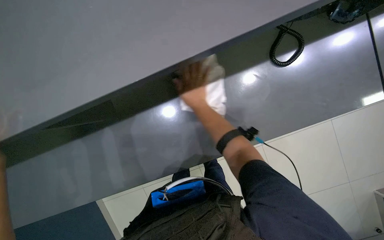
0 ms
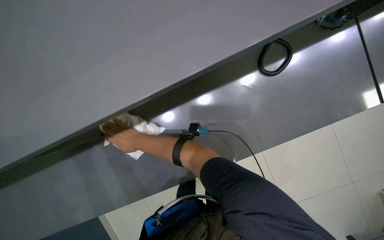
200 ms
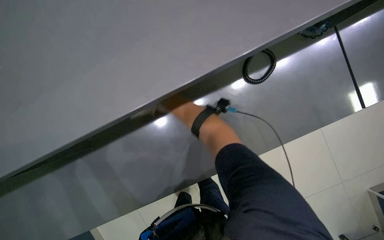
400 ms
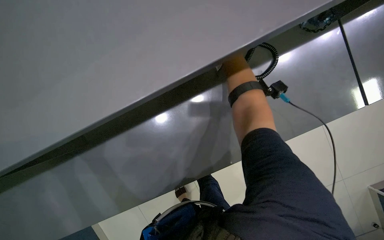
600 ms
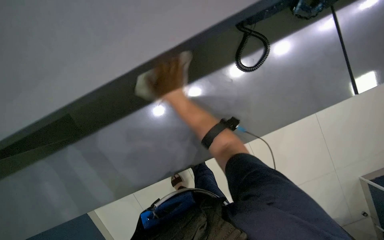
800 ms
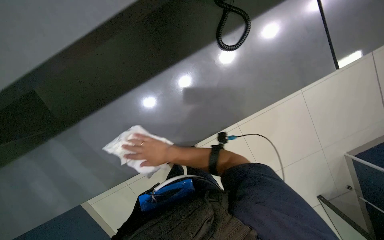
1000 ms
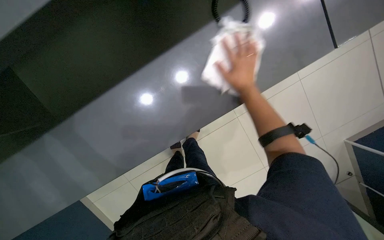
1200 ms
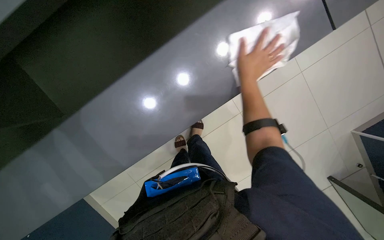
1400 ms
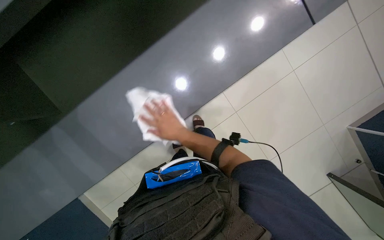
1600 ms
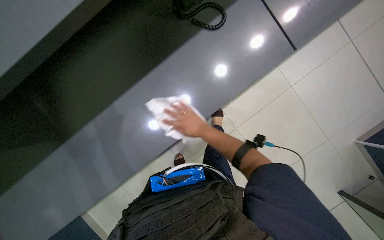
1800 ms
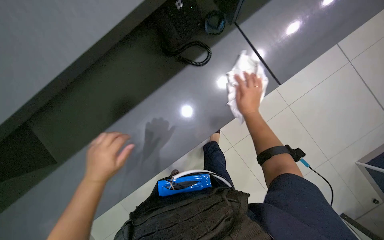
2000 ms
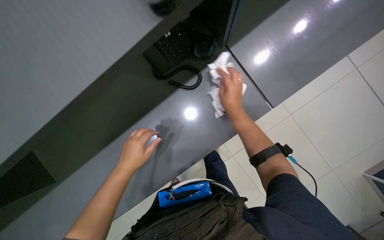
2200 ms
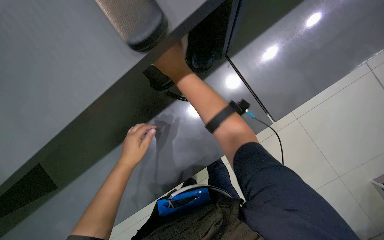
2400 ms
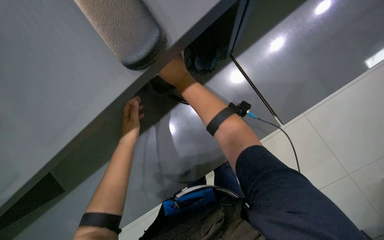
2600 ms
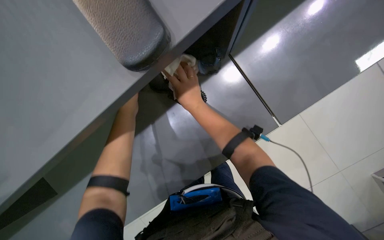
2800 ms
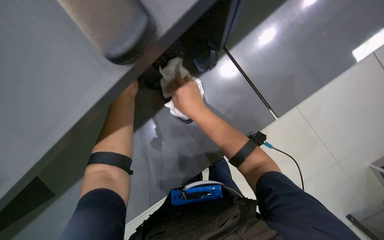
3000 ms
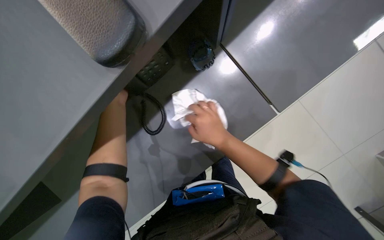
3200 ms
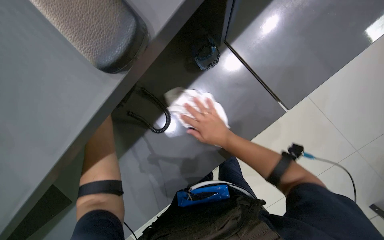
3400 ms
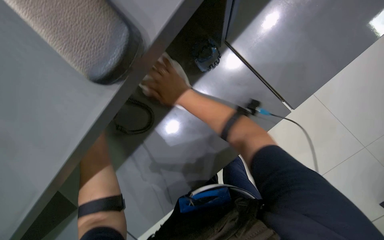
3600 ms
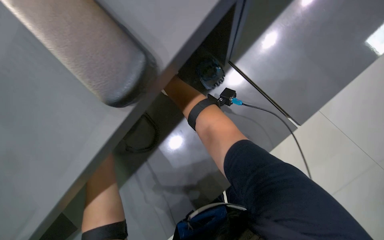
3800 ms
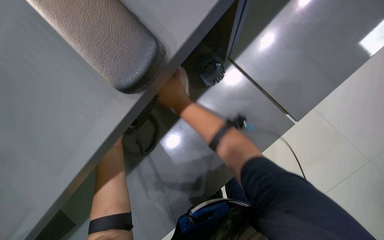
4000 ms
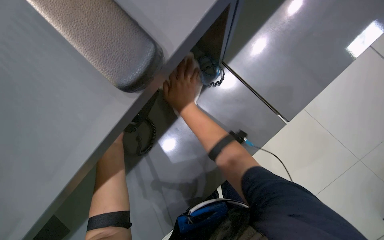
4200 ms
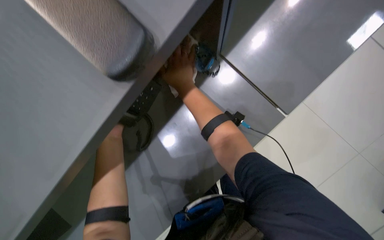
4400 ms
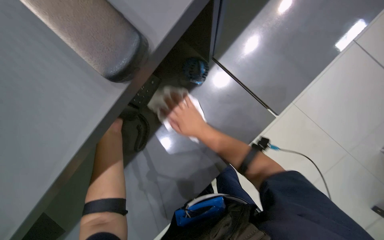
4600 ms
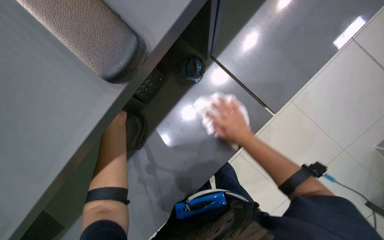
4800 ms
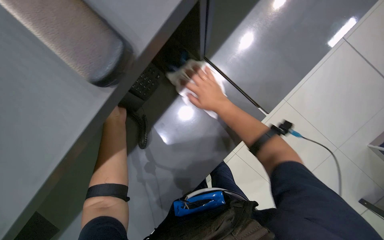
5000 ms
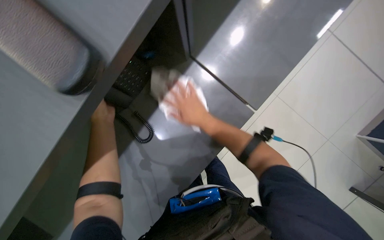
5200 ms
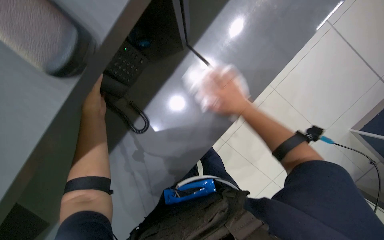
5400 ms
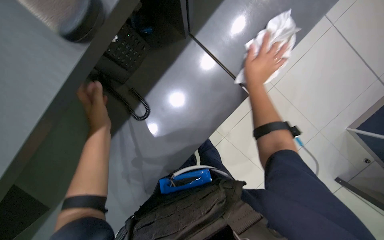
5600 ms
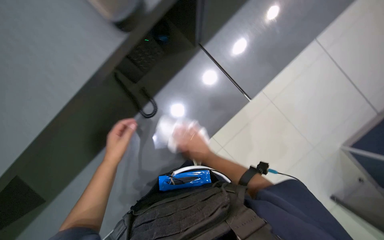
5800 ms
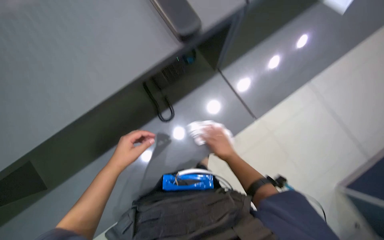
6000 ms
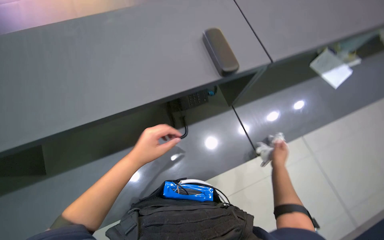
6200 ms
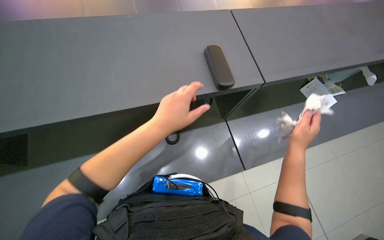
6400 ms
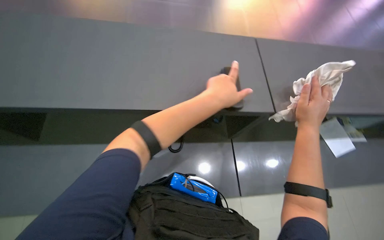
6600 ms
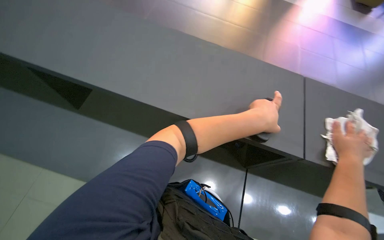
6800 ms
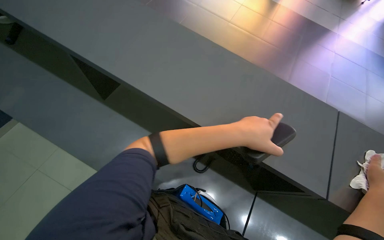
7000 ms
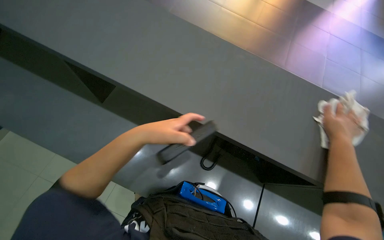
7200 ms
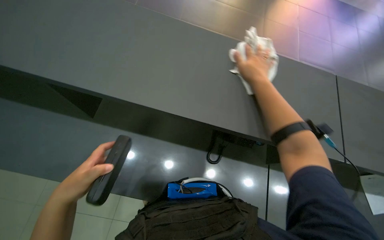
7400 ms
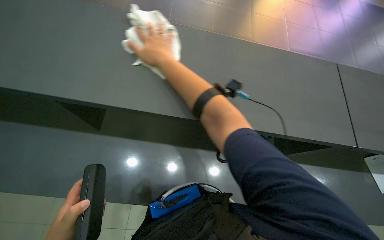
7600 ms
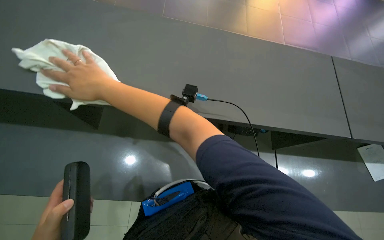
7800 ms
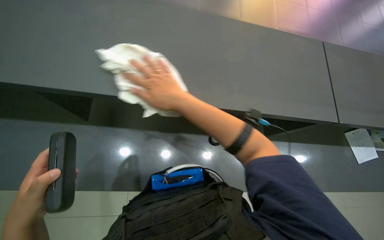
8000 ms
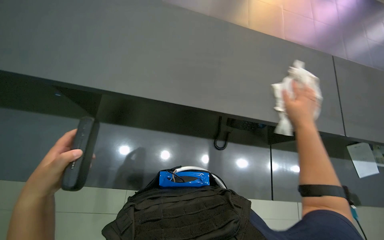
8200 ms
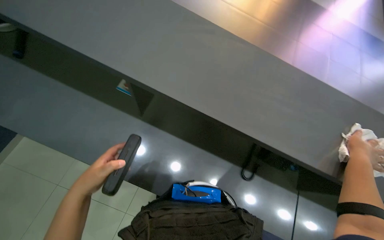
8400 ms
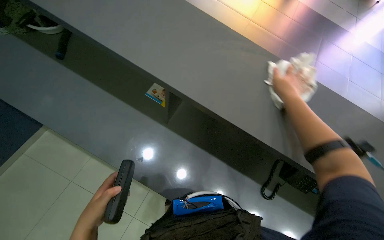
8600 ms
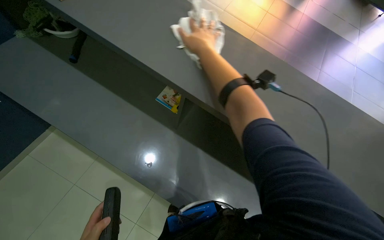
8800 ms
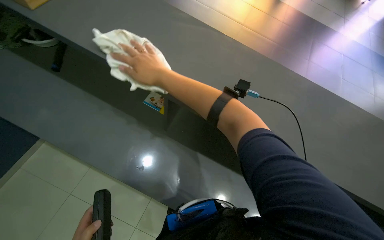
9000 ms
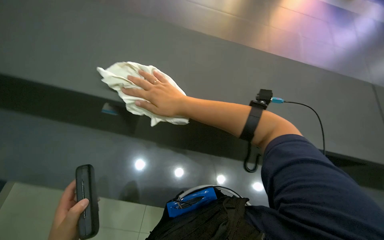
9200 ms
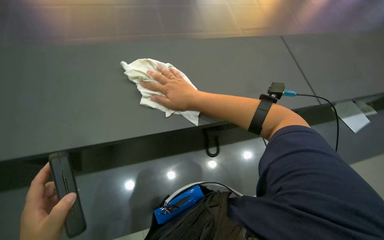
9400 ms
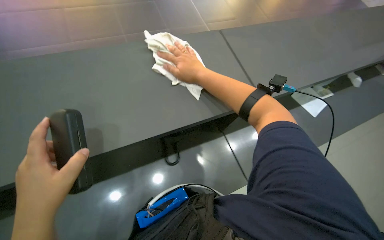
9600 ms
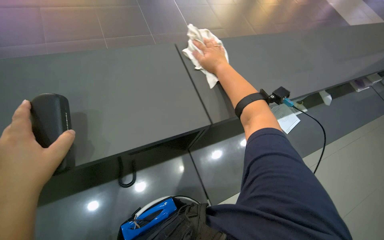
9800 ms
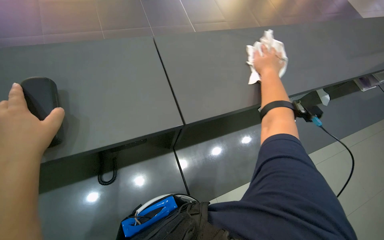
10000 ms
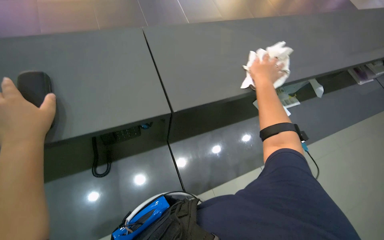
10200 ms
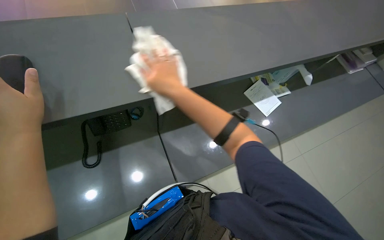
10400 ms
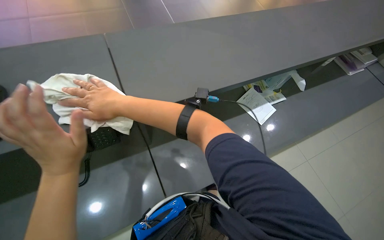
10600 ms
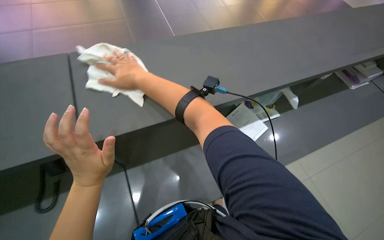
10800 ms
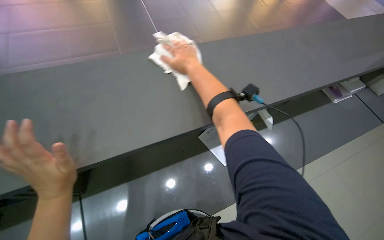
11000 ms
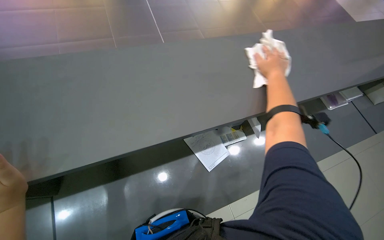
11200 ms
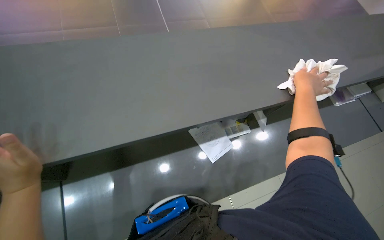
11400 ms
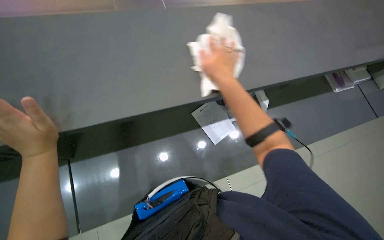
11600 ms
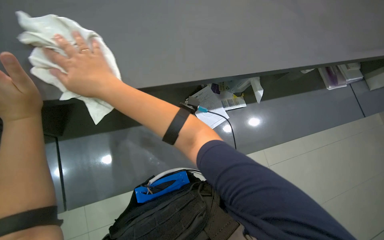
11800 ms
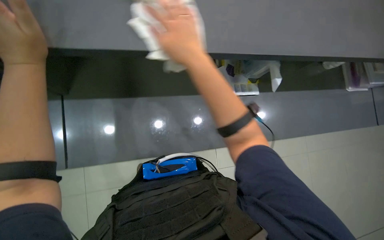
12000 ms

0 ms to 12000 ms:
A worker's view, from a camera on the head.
Job: wiping surfaces.
The whole recording: Wiping office surfaces and chairs. The worker wipes various office surfaces, including desks and chairs, with a cloth.
0 ms to 1600 ms: The head rotates approximately 20 degrees to the right.
1600 ms to 3000 ms: The right hand heads nearer to the camera and up the picture, covering approximately 40 cm, and reaches some 30 cm to the right, then returns.
3000 ms to 4400 ms: The right hand swings up and down the picture, about 20 cm each way, with 2 reversals.
6000 ms to 7600 ms: The wearer looks roughly 30 degrees further to the left. The wearer looks roughly 20 degrees further upward.
7600 ms to 9000 ms: The right hand swings left and right, some 60 cm each way, with 2 reversals.
10400 ms to 12000 ms: The head turns to the left by approximately 55 degrees. The view tips downward by some 15 degrees.

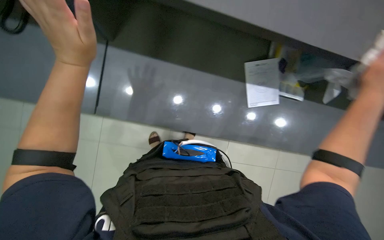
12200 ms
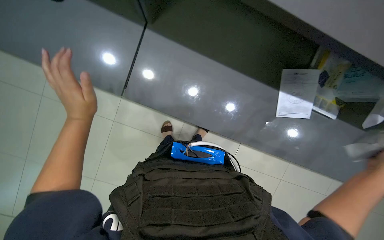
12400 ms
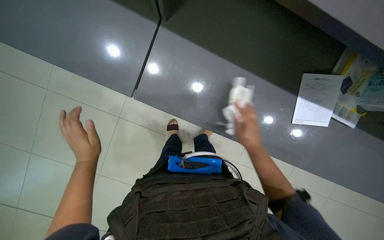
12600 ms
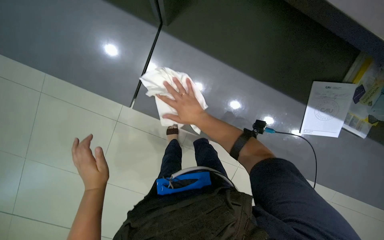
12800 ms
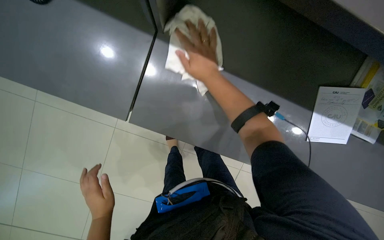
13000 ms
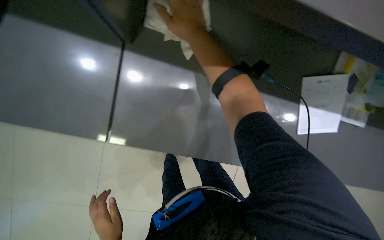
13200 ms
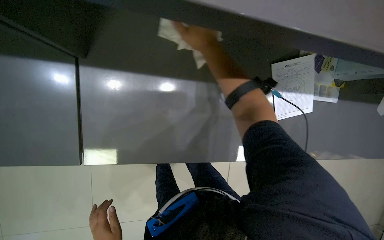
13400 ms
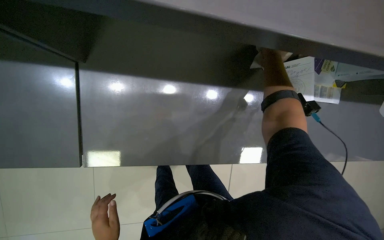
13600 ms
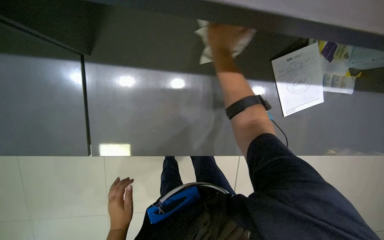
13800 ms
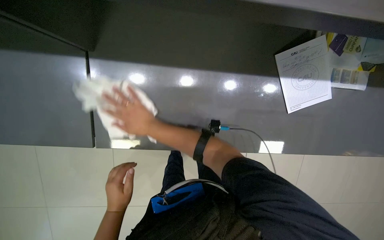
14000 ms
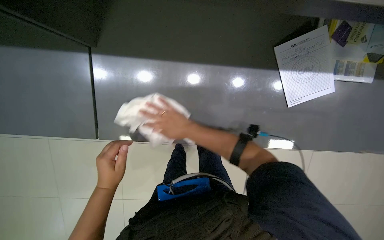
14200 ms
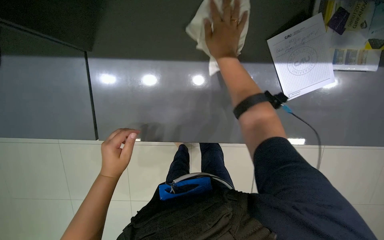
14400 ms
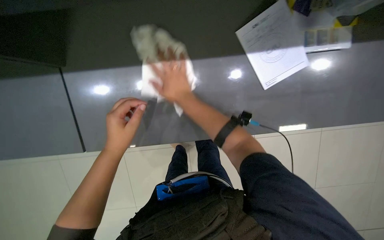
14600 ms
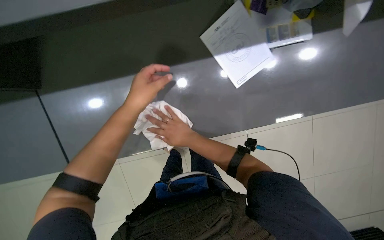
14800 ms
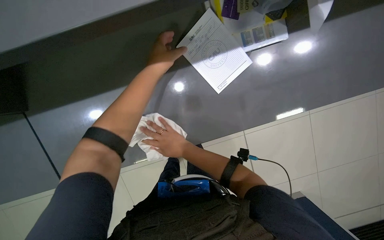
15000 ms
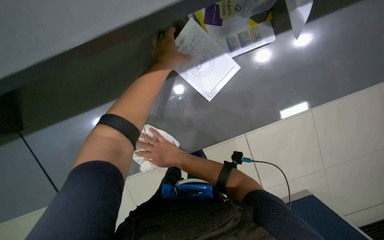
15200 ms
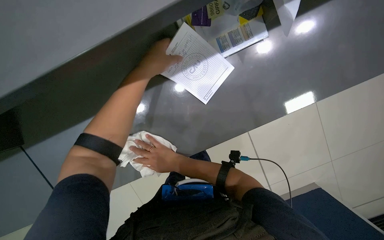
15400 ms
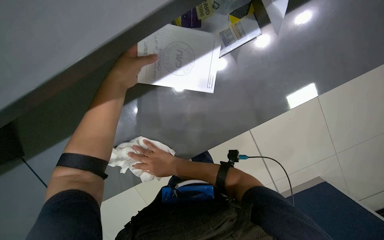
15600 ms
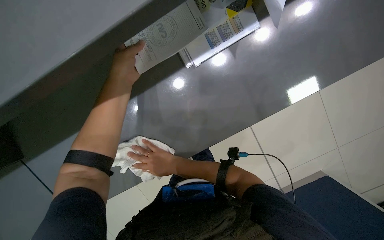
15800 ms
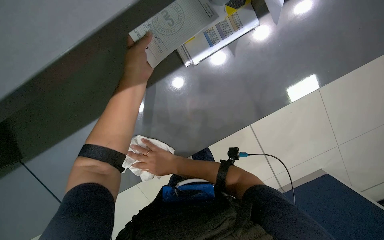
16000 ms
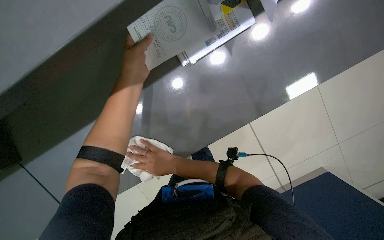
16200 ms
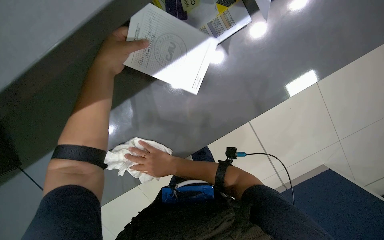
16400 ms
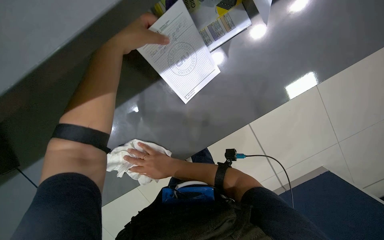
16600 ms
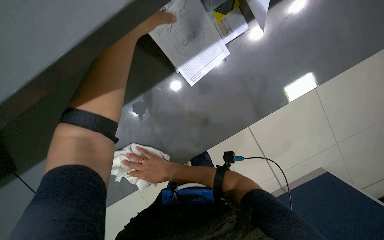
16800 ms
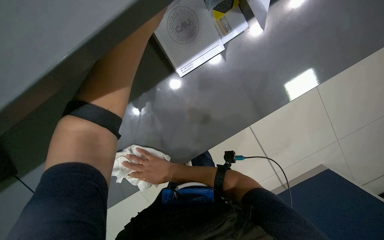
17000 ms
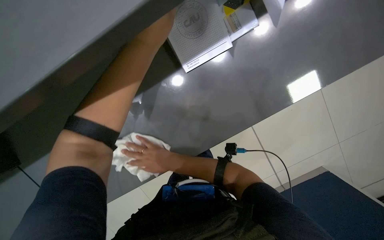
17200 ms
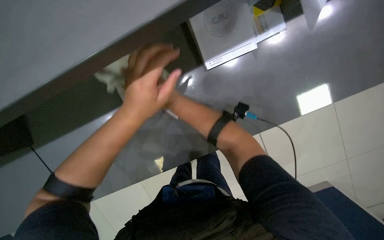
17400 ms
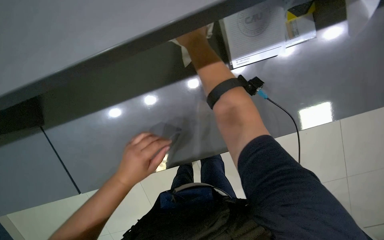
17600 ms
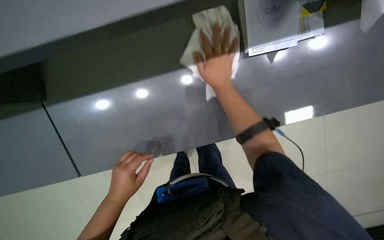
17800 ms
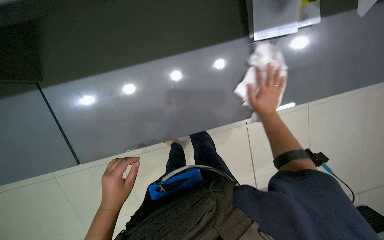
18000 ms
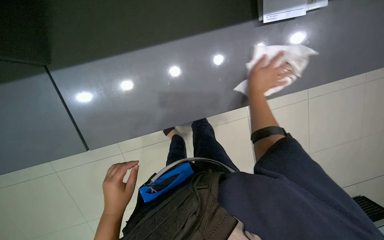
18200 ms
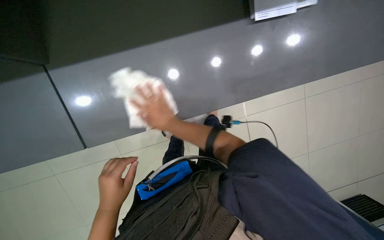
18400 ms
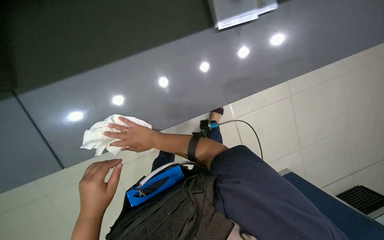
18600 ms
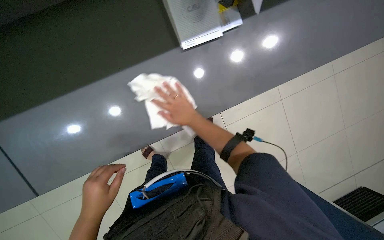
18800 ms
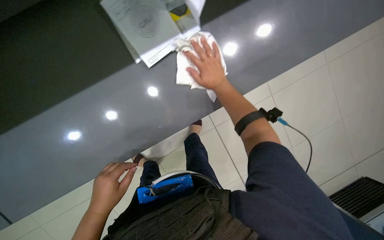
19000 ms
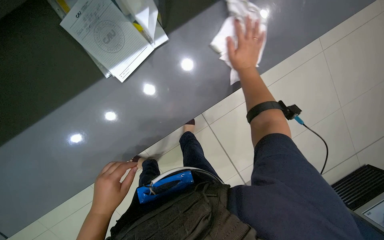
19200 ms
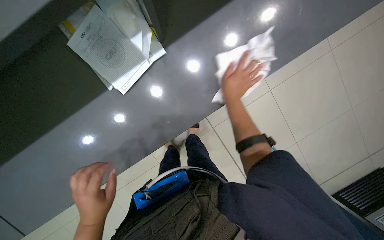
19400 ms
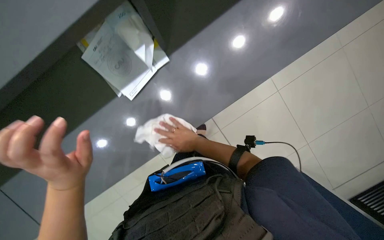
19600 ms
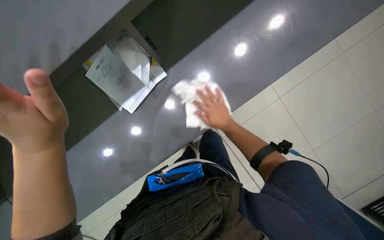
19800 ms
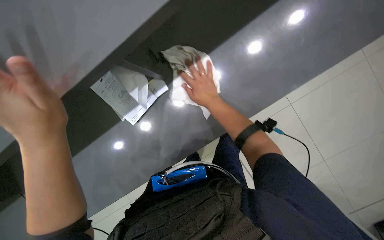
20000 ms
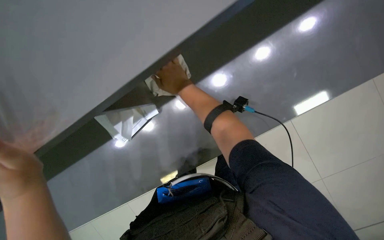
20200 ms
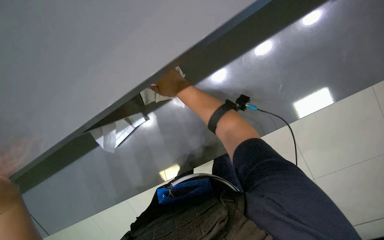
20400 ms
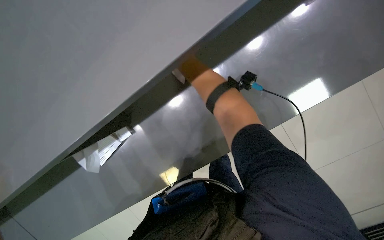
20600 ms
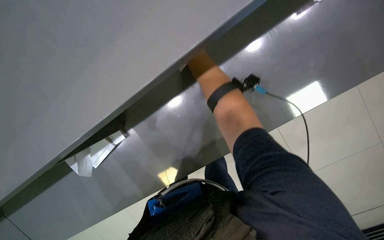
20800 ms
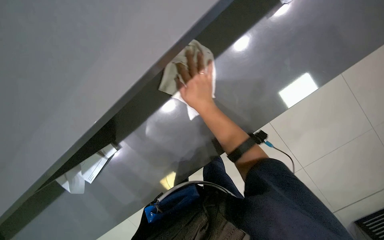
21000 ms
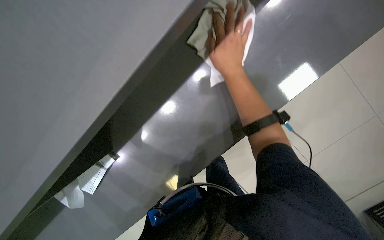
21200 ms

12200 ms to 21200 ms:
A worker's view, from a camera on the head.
Job: wiping surfaces.
The whole recording: Wiping office surfaces and chairs. The worker wipes various office surfaces, including desks and chairs, with a cloth.
13800 ms to 15200 ms: The left hand is displaced up the picture and to the right by about 60 cm; the right hand swings up and down the picture, some 30 cm each way, with 2 reversals.
15200 ms to 16600 ms: The hands are busy where they are.
16600 ms to 18200 ms: The camera pitches downward, by approximately 15 degrees. The left hand shifts about 40 cm down the picture.
18200 ms to 19800 ms: The left hand is displaced nearer to the camera, up the picture and to the left by approximately 25 cm.
19800 ms to 21200 ms: The right hand shifts approximately 25 cm nearer to the camera and up the picture, and reaches some 15 cm to the left, then returns.
